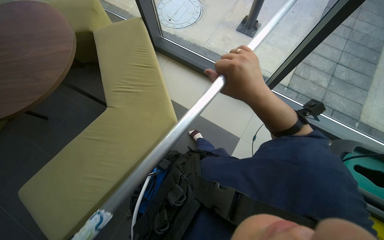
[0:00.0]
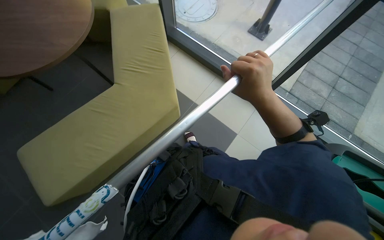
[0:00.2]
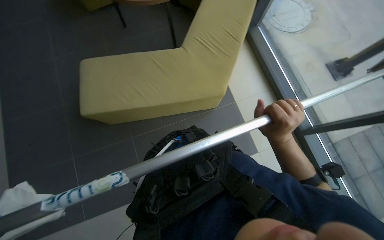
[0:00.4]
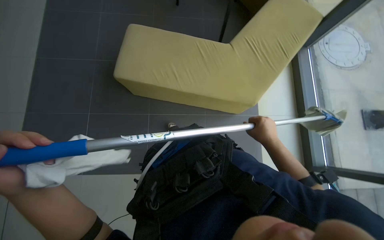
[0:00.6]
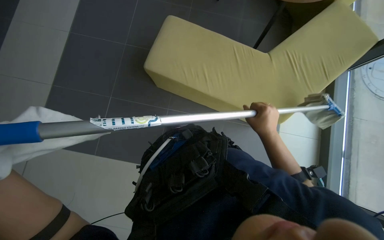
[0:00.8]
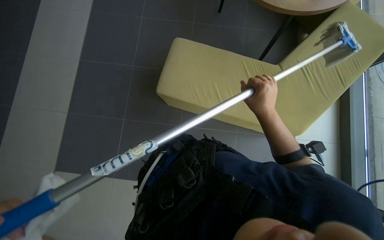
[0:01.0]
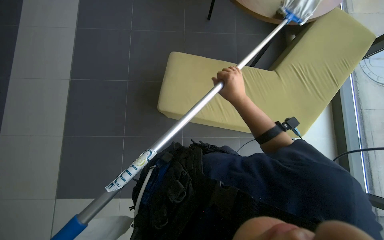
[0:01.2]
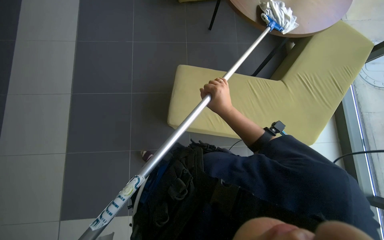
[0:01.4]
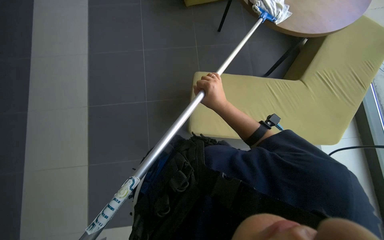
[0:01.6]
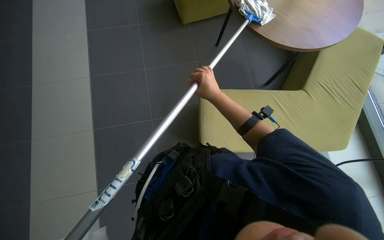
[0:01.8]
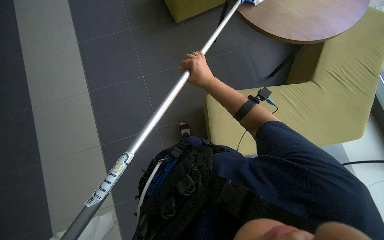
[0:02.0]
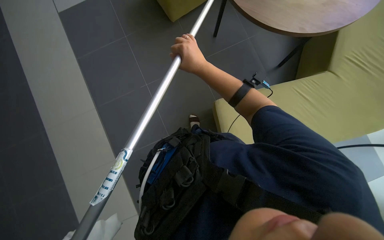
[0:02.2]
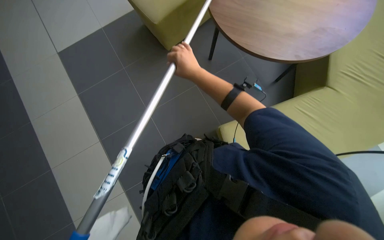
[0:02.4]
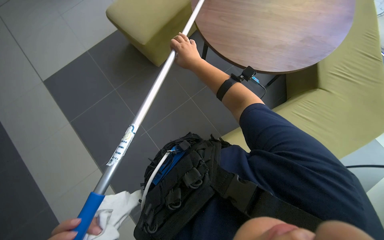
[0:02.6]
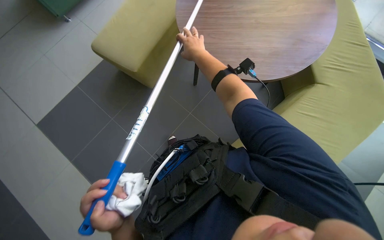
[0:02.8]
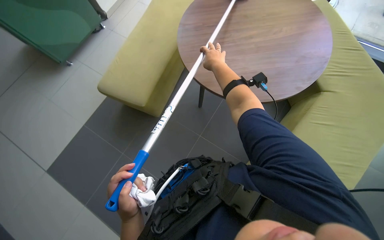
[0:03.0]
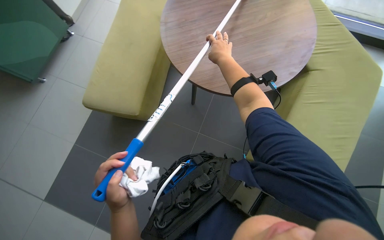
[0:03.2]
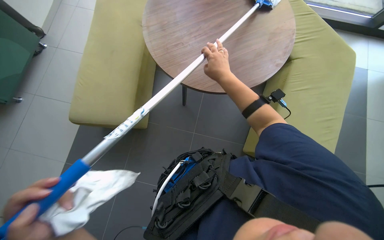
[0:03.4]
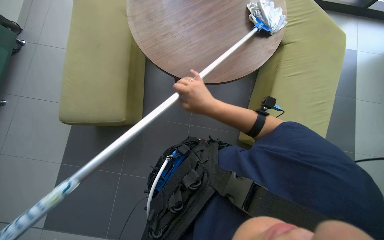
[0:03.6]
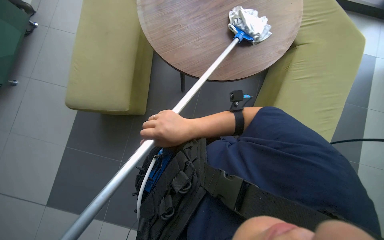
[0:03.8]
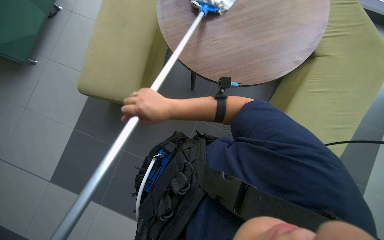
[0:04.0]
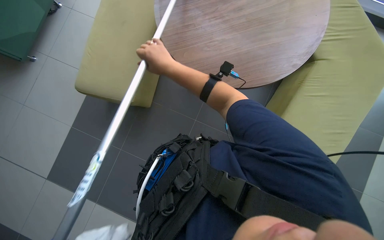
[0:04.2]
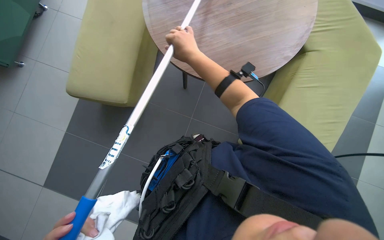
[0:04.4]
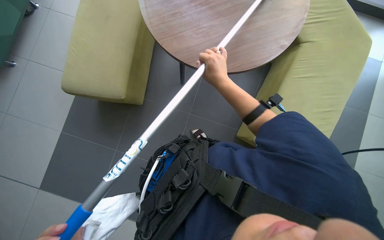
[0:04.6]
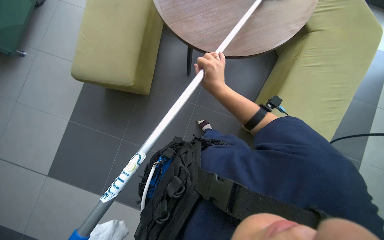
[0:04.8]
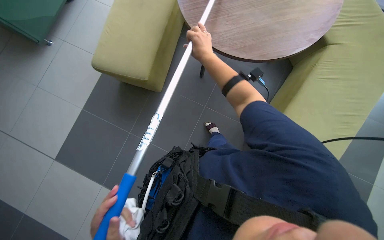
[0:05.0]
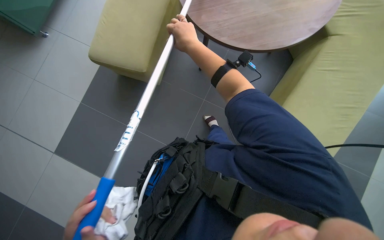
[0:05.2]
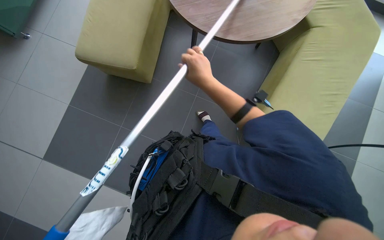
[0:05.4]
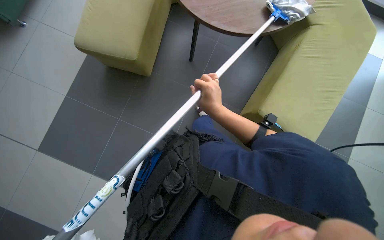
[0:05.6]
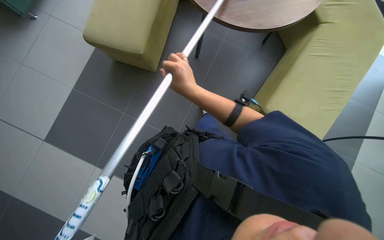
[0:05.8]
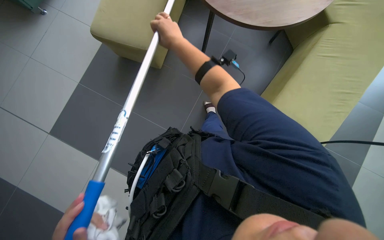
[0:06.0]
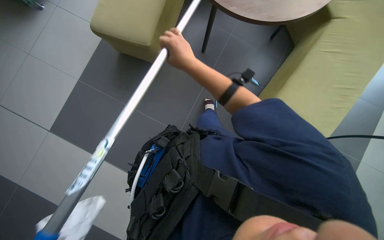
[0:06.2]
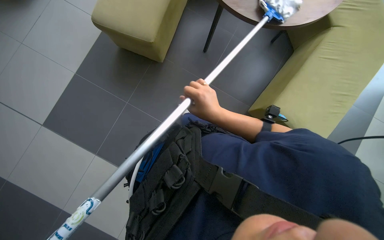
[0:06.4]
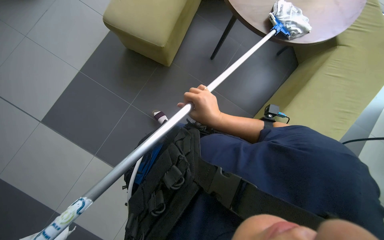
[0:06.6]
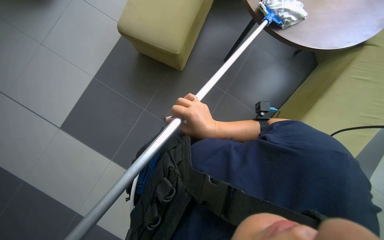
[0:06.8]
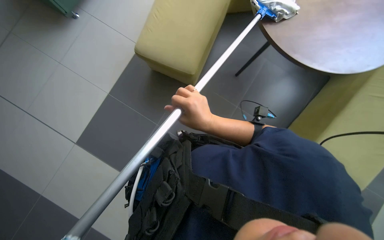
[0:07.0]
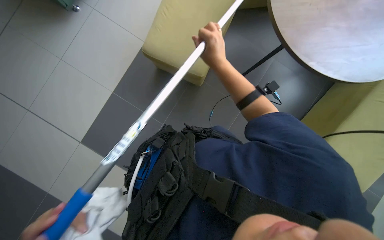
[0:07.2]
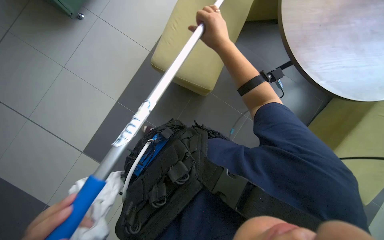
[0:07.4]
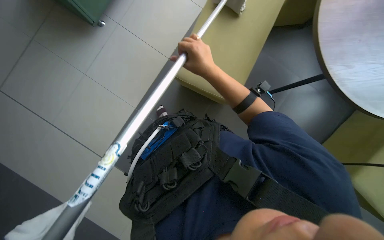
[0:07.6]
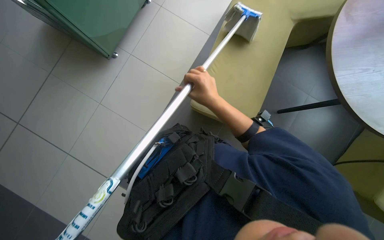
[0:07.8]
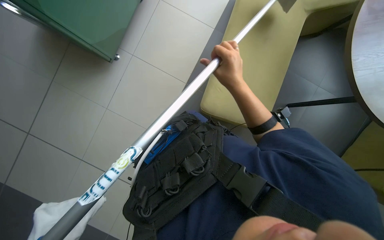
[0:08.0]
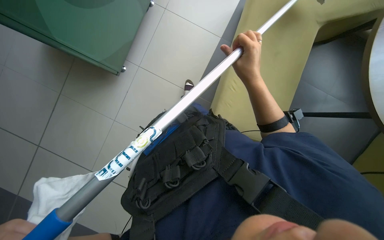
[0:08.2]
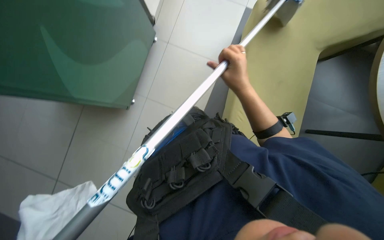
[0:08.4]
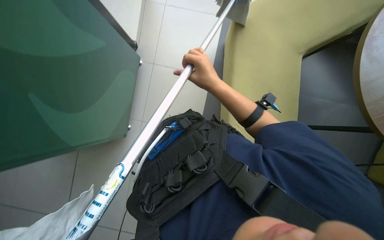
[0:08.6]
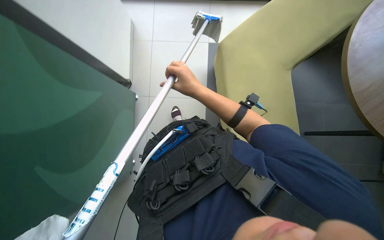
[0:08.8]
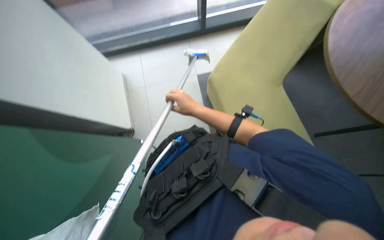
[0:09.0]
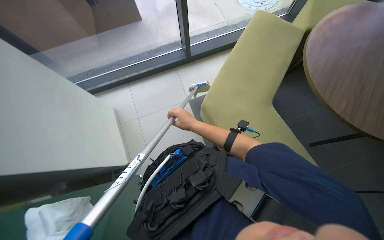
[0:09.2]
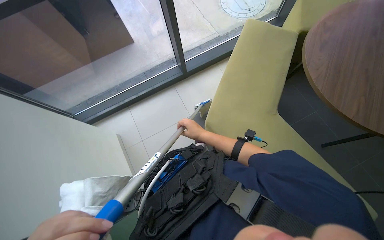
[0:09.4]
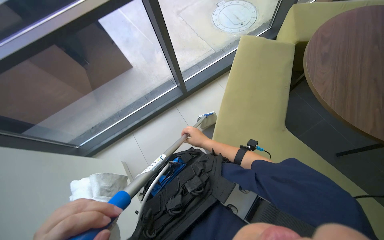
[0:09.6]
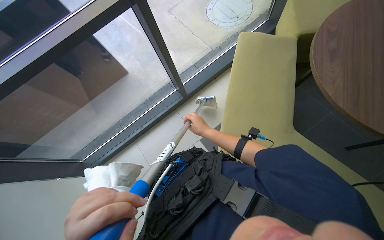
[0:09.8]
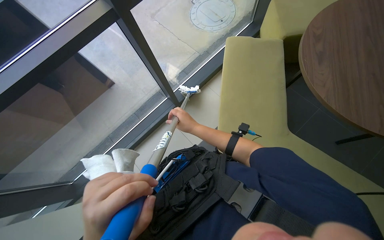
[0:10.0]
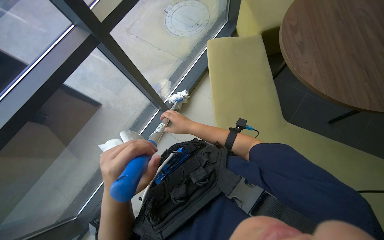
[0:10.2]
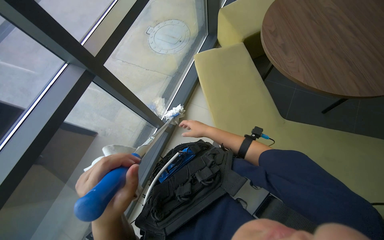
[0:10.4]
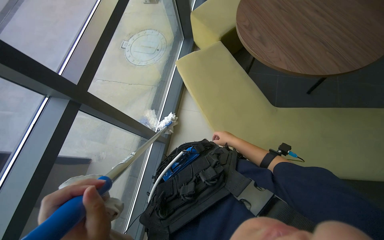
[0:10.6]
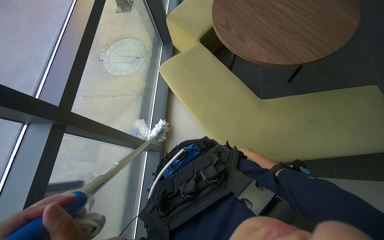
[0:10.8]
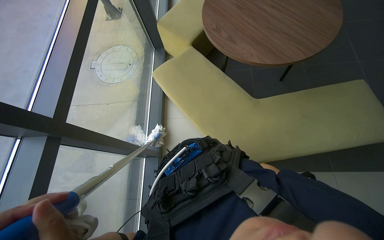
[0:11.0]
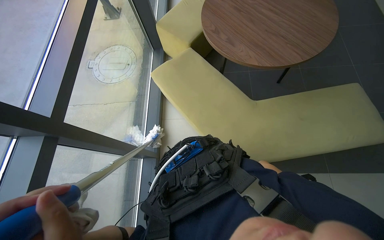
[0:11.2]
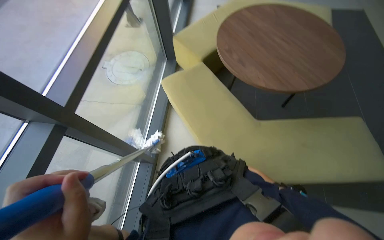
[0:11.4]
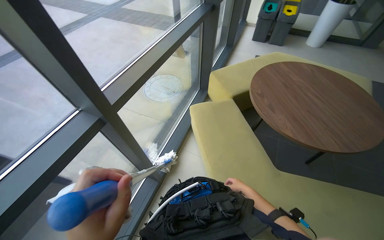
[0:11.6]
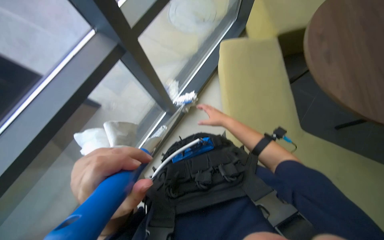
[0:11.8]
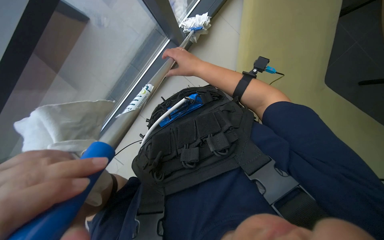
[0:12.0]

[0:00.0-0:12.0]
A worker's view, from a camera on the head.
Job: cleaning windows.
The whole recording: Cleaning glass wall with long-handled tool. The worker cleans the glass wall using a long-handled tool.
0:00.0 to 0:01.6: Everything in view rotates about 40 degrees clockwise.
0:01.6 to 0:03.0: The right hand travels up the picture by about 10 cm.
0:03.0 to 0:04.4: The wearer's head swings some 20 degrees to the right. The right hand goes down the picture and returns, about 25 cm each way.
0:04.4 to 0:06.0: The right hand swings up and down the picture, roughly 20 cm each way, with 3 reversals.
0:07.6 to 0:09.0: The wearer looks approximately 15 degrees further upward.
0:09.0 to 0:10.4: The view tilts approximately 20 degrees upward. The scene rotates counterclockwise by roughly 50 degrees.
0:10.4 to 0:12.0: The camera pitches downward, by approximately 25 degrees.

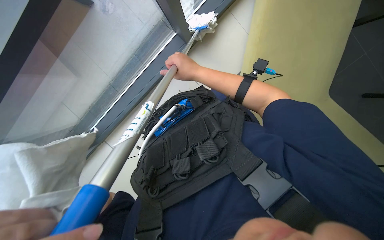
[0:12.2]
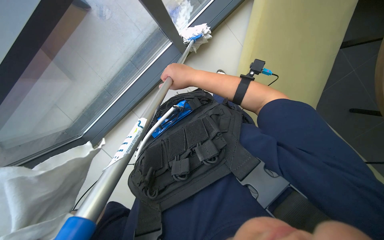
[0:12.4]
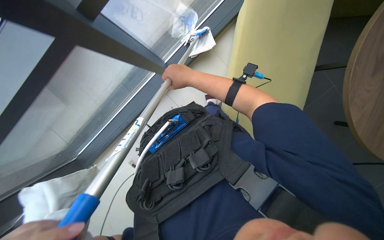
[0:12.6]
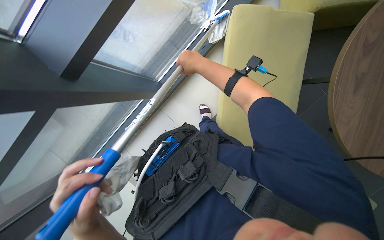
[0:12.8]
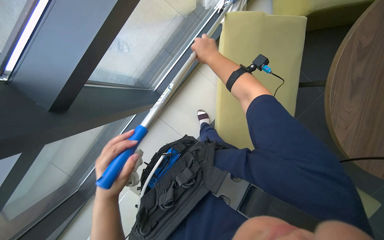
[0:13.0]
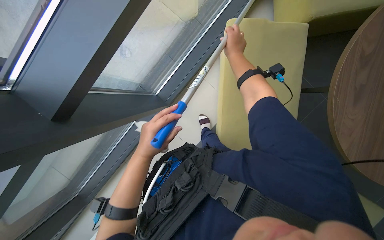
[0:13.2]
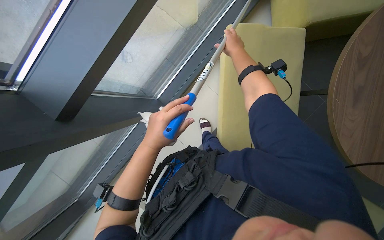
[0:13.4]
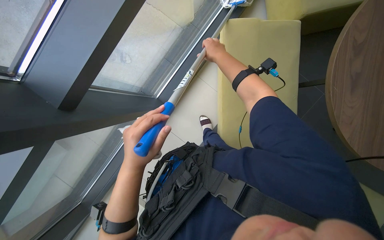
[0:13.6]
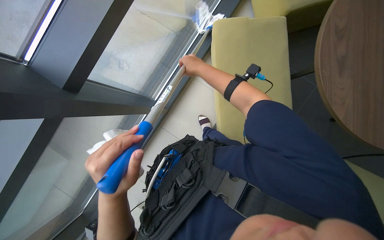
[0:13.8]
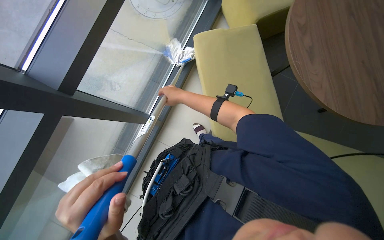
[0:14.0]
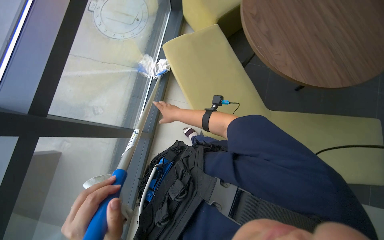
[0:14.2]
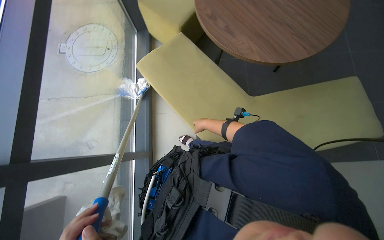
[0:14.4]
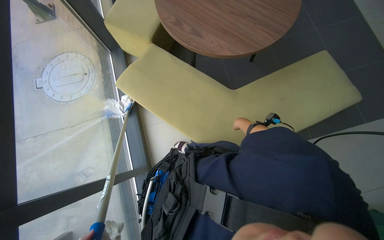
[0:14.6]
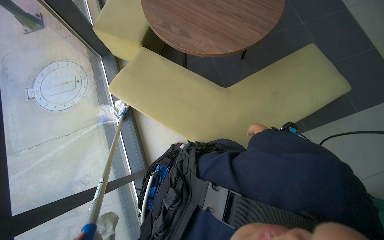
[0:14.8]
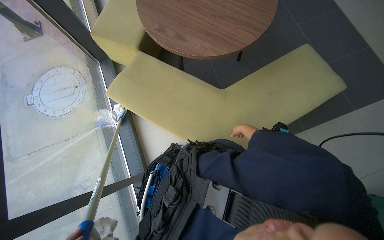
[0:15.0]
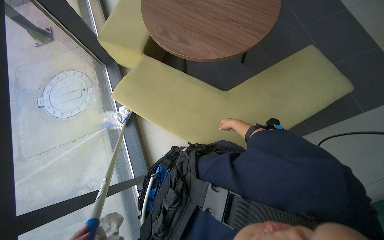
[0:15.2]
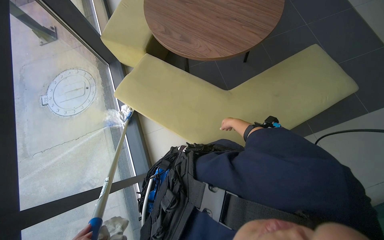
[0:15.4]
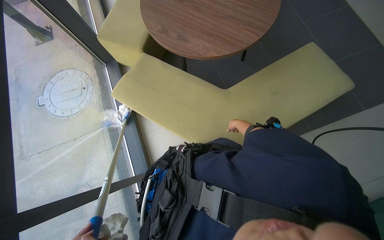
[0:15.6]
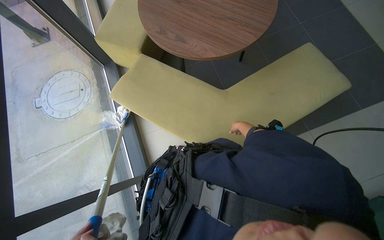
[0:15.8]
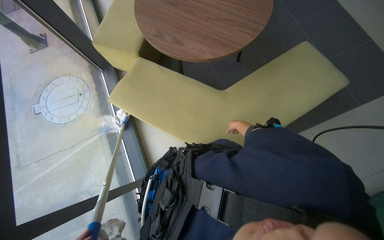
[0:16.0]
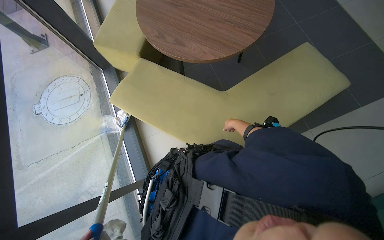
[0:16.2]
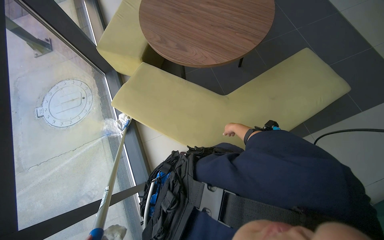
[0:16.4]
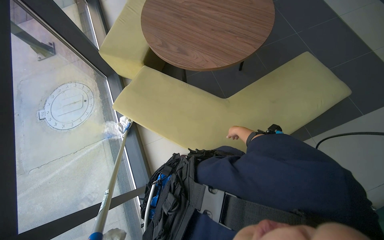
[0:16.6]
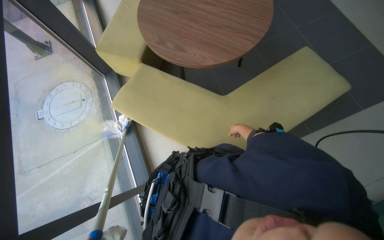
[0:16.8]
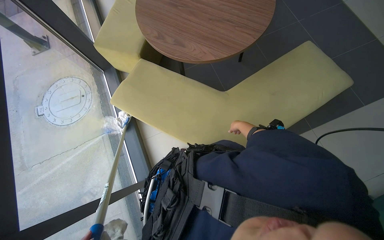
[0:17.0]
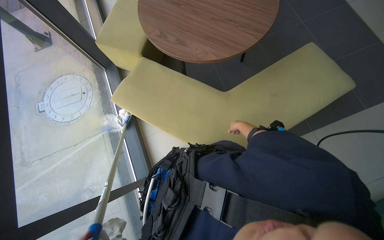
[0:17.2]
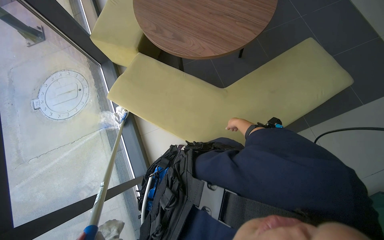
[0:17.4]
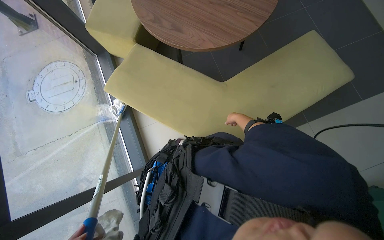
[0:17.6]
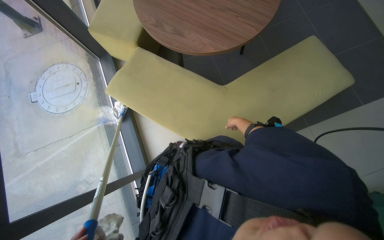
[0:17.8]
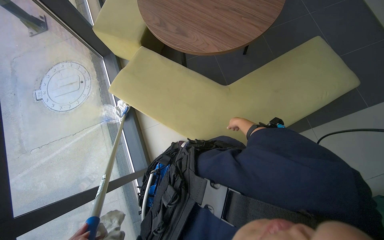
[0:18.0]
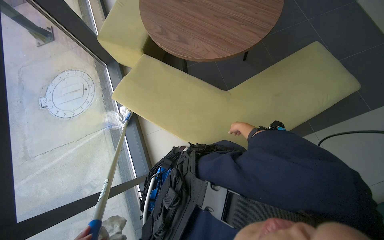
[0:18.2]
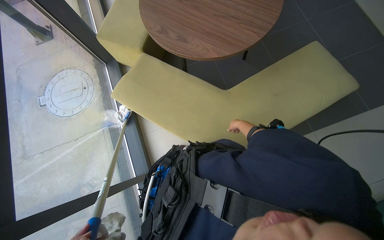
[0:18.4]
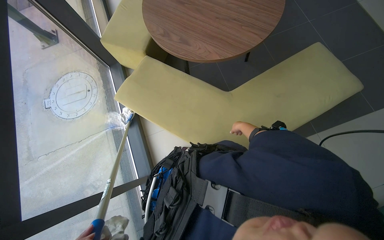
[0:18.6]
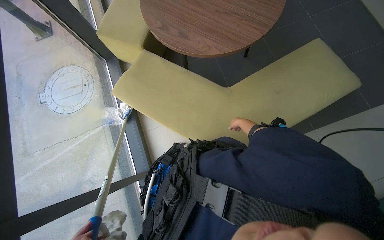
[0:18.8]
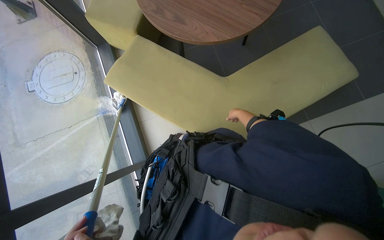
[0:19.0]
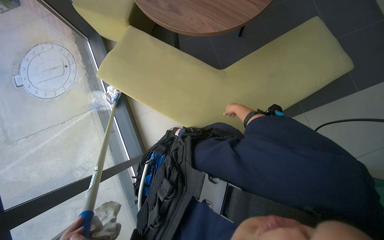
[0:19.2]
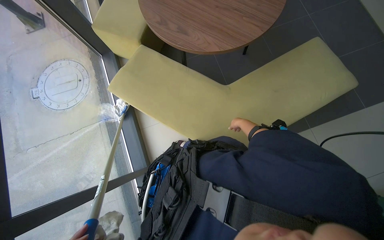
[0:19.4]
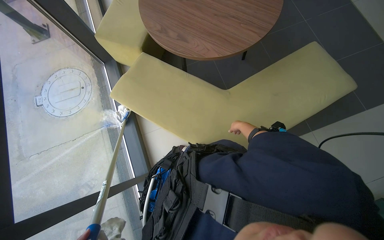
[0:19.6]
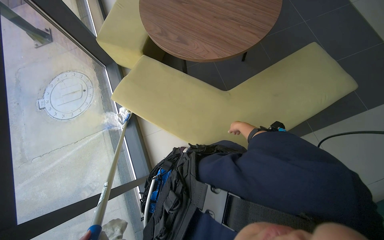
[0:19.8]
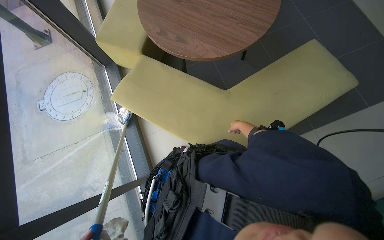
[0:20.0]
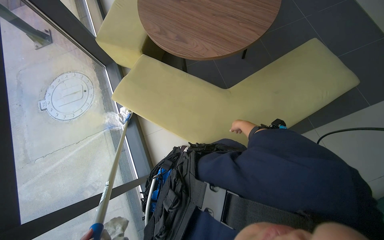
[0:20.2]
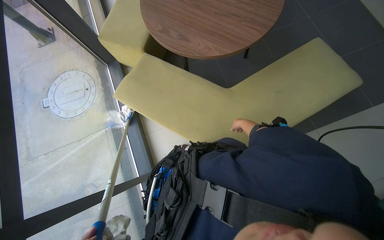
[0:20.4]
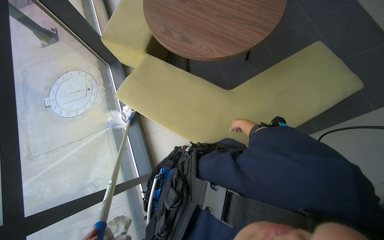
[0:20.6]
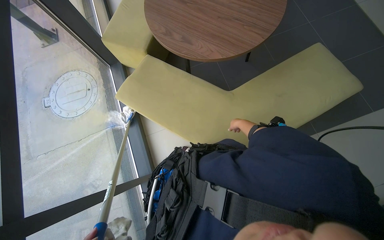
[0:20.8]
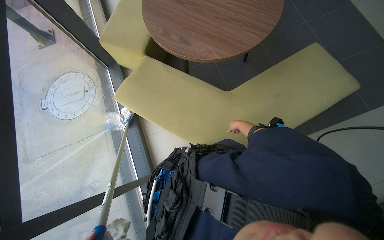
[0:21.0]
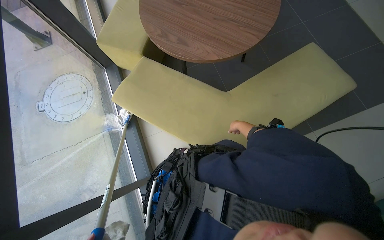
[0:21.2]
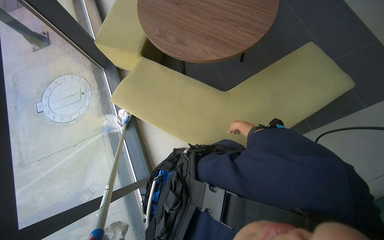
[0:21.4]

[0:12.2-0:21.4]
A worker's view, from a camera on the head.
Job: cleaning windows.
The whole recording: Cleaning glass wall with long-handled tool. The worker cleans the glass wall using a long-handled tool.
0:12.2 to 0:13.8: The right hand reaches roughly 15 cm to the right, then returns.
0:13.8 to 0:15.2: The scene turns about 40 degrees counterclockwise in the picture.
